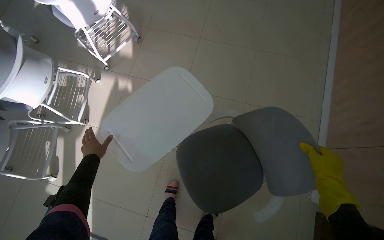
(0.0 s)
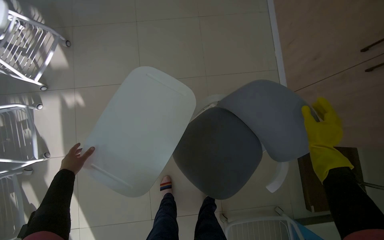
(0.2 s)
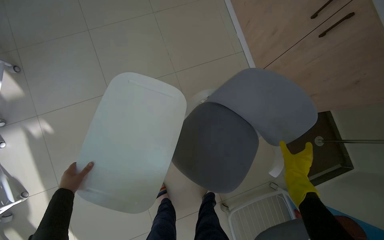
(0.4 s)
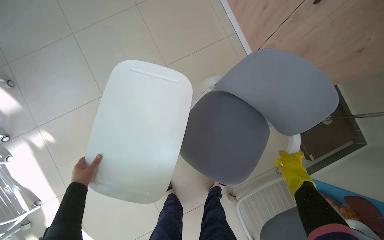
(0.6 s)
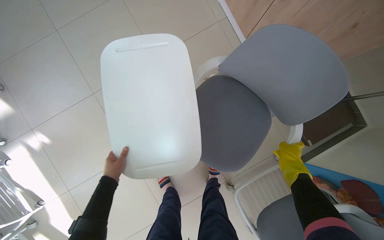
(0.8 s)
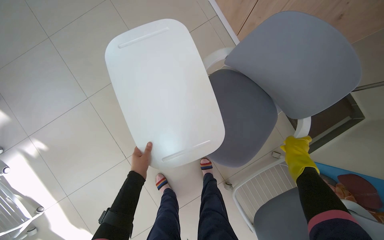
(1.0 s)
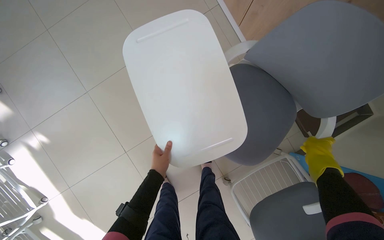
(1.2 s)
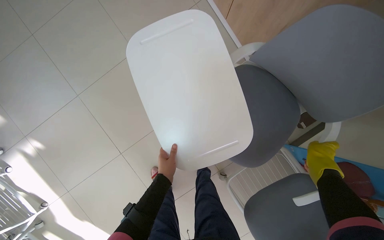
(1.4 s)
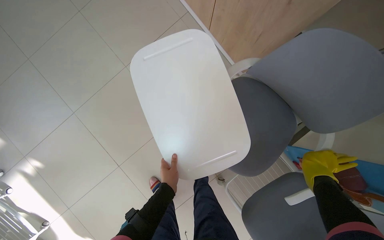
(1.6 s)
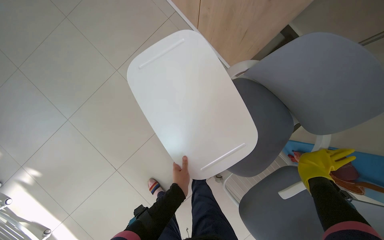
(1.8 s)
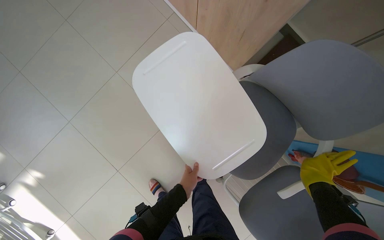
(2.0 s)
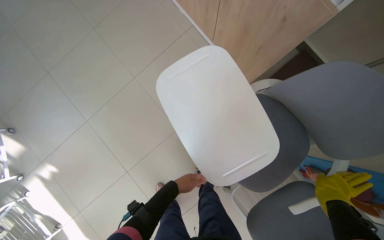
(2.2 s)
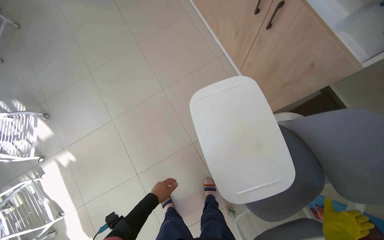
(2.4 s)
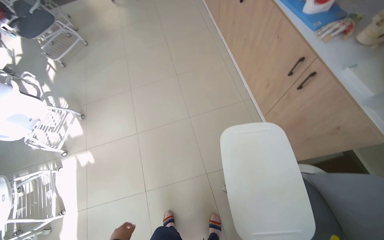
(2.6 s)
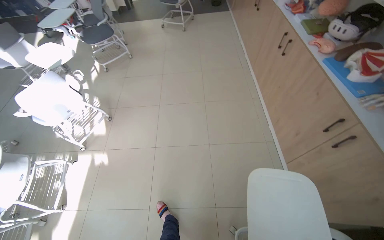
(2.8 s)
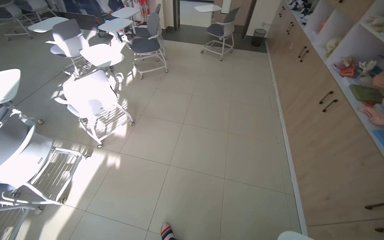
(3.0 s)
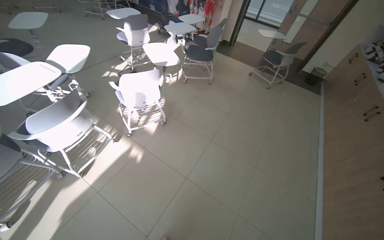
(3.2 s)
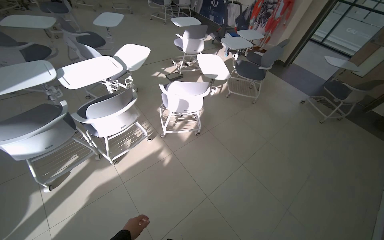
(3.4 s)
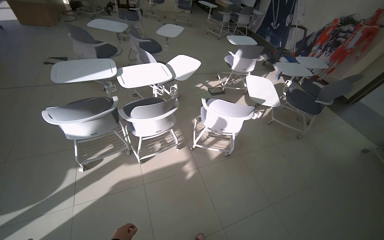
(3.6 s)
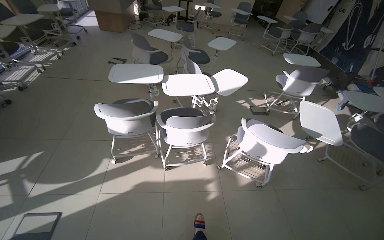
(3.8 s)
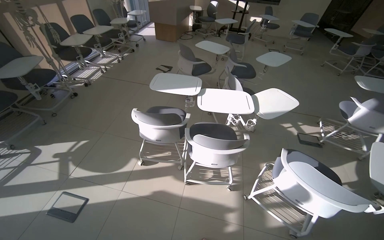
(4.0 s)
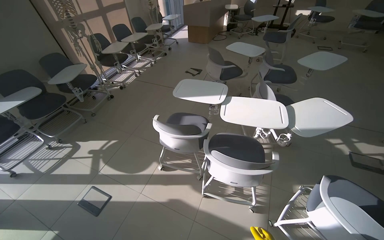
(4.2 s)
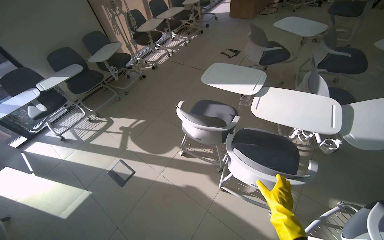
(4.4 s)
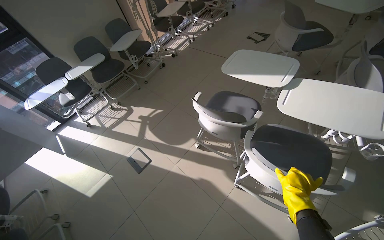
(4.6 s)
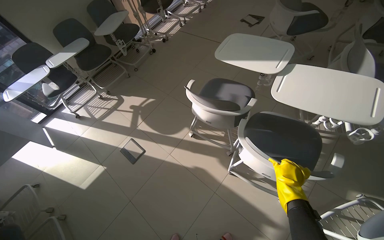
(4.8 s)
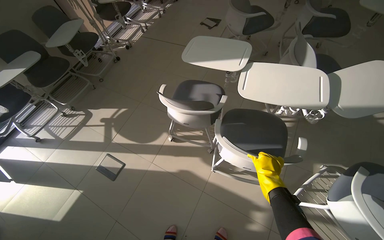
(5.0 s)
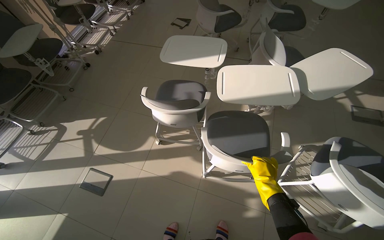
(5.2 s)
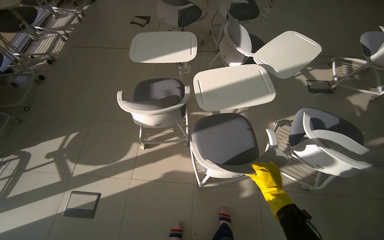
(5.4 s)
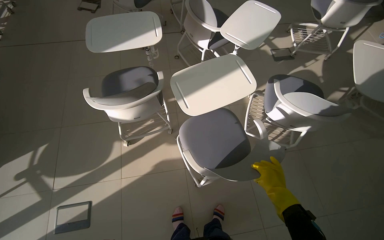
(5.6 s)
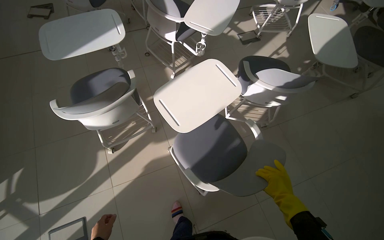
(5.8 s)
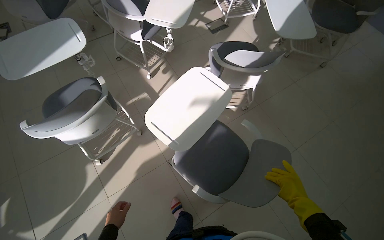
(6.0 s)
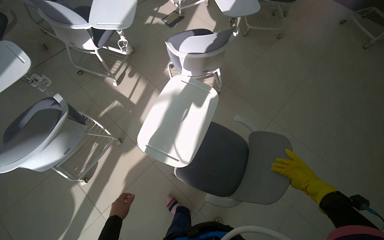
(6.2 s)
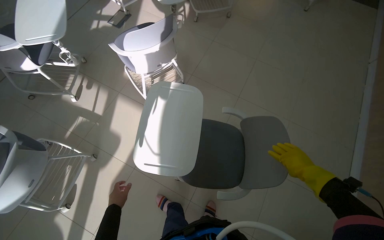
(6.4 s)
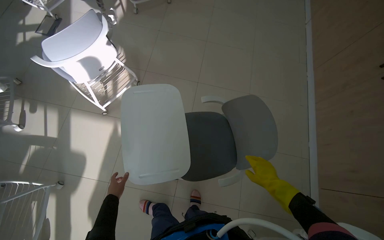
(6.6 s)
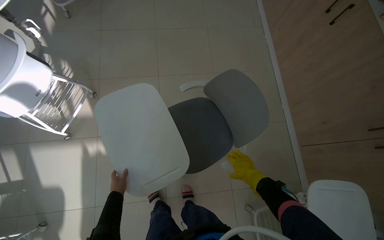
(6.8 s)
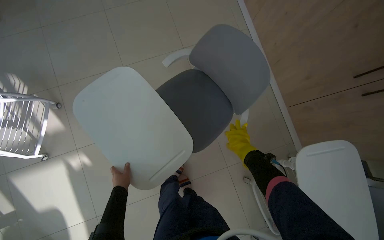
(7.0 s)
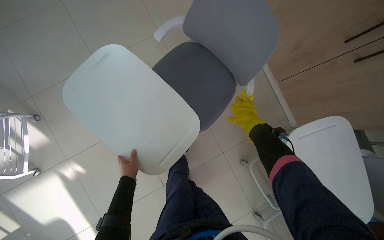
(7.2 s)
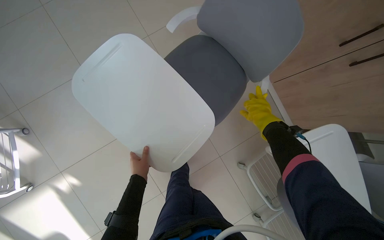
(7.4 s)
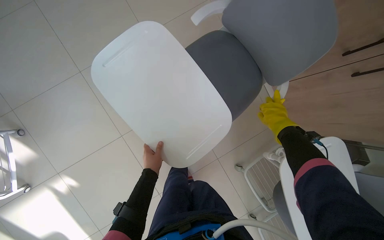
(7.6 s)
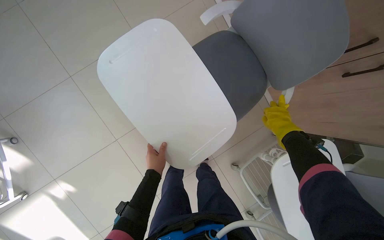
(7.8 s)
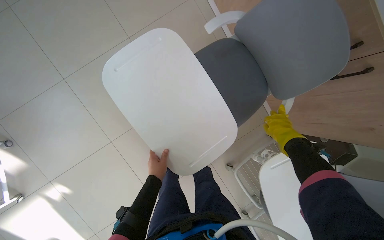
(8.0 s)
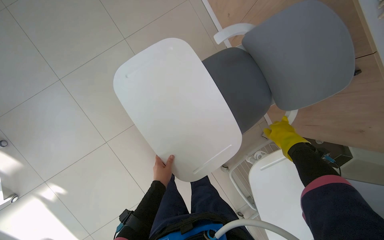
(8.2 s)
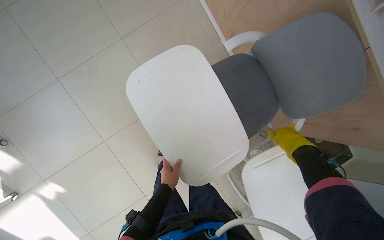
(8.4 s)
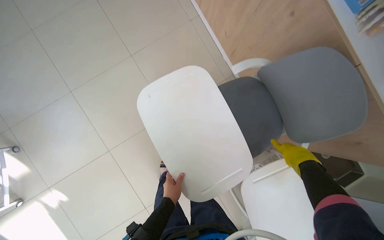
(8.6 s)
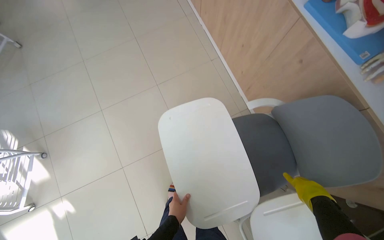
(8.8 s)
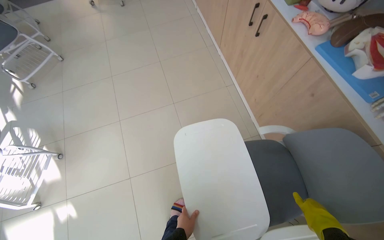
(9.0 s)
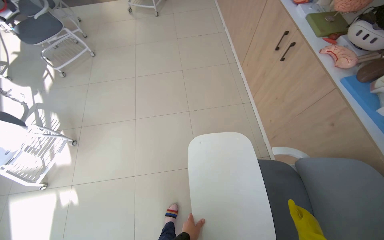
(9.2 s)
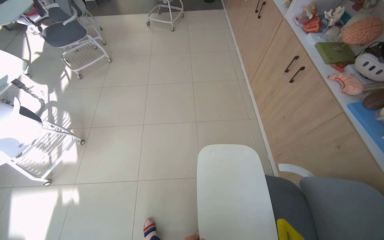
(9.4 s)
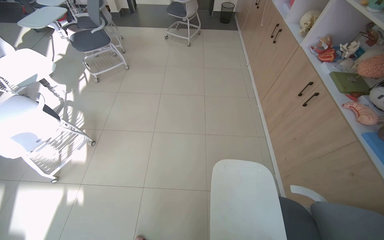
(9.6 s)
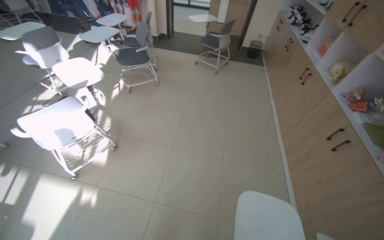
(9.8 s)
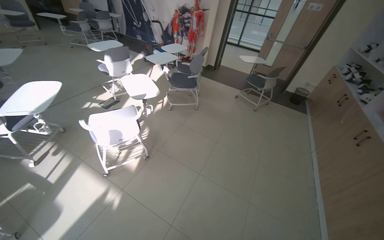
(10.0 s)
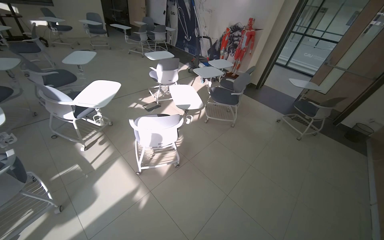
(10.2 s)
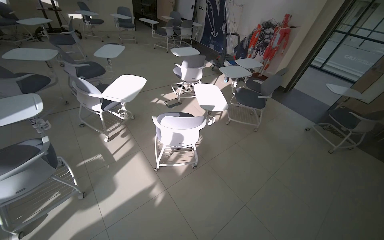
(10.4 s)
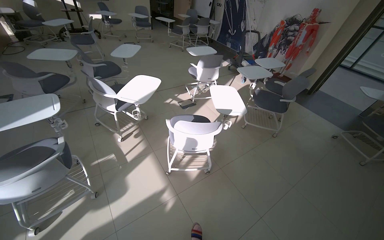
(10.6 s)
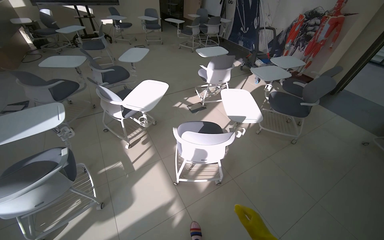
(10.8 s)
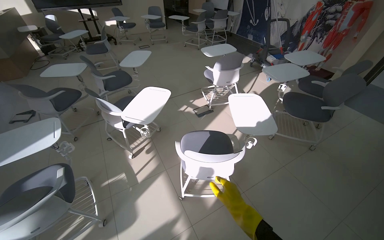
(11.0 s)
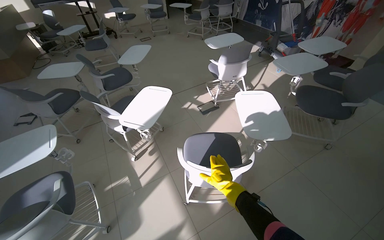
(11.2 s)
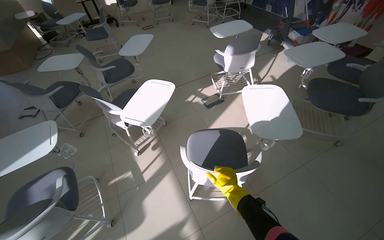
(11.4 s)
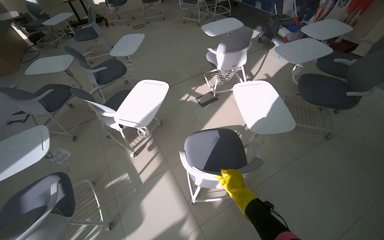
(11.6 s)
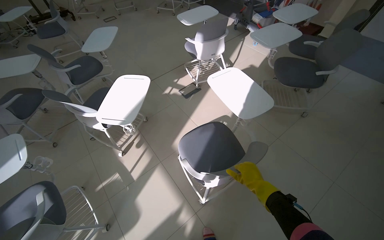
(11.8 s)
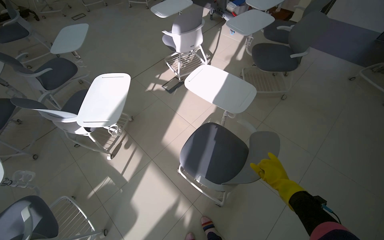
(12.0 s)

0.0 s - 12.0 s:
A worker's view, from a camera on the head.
Job: organizing items.
The whole recording: Organizing classroom furniture and items. The worker organizes the classroom by adjusting chairs, placing items on shelves, and repositioning a skeleton model.
0.0 s - 1.6 s: The wearer moves some 40 cm. The view tilts about 15 degrees downward. The scene turns some 55 degrees counterclockwise in the picture.
1.6 s - 3.0 s: The head travels roughly 60 cm. The wearer's head swings about 55 degrees to the left. The view tips upward by some 35 degrees.
3.0 s - 4.4 s: The wearer moves some 80 cm. The wearer looks roughly 110 degrees further to the left.
4.4 s - 6.0 s: The wearer looks about 70 degrees further to the right. The view tips downward by roughly 15 degrees.
6.0 s - 7.6 s: The camera is carried roughly 70 cm. The wearer's head swings approximately 85 degrees to the right. The view tips downward by some 15 degrees.
9.0 s - 10.4 s: The camera is carried roughly 80 cm. The head turns to the left by approximately 70 degrees. The wearer looks approximately 30 degrees further upward.
10.4 s - 12.0 s: The camera travels roughly 60 cm. The view tilts roughly 15 degrees downward.

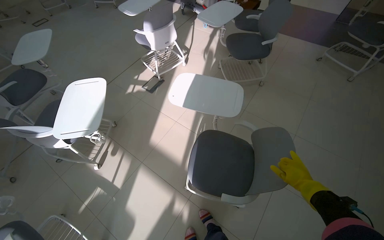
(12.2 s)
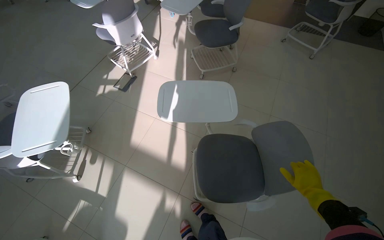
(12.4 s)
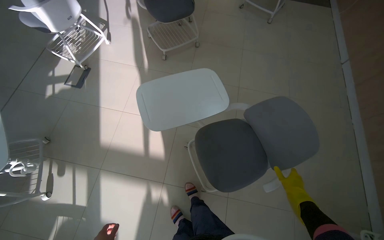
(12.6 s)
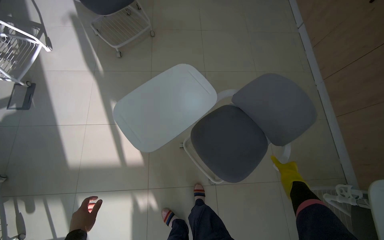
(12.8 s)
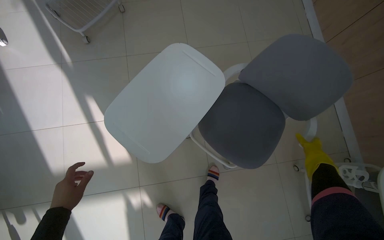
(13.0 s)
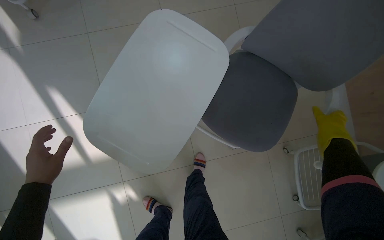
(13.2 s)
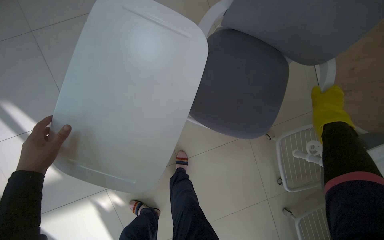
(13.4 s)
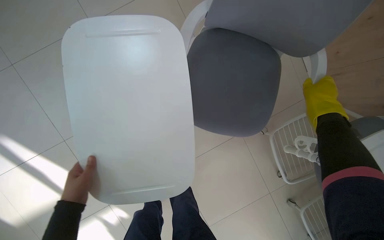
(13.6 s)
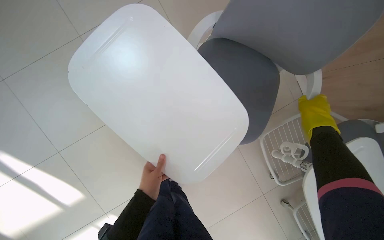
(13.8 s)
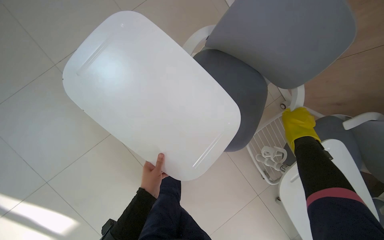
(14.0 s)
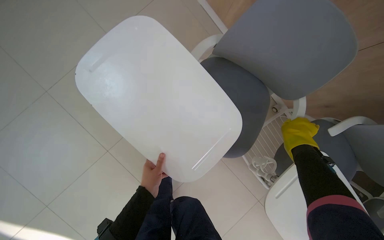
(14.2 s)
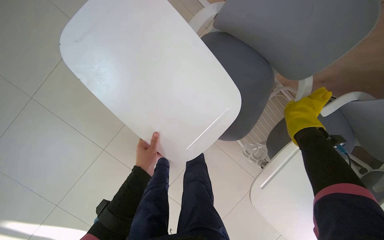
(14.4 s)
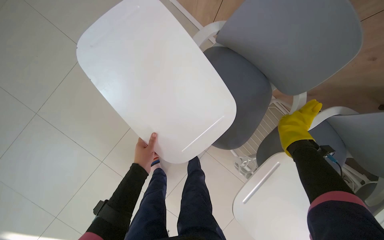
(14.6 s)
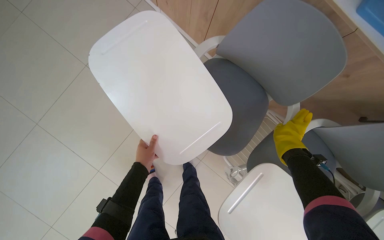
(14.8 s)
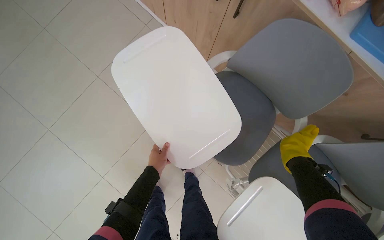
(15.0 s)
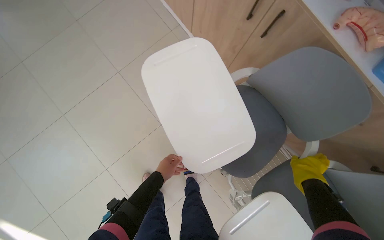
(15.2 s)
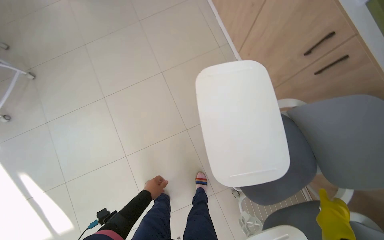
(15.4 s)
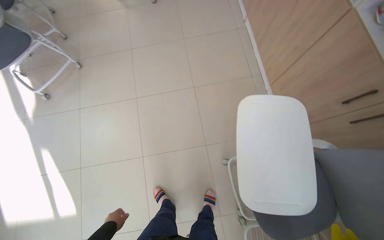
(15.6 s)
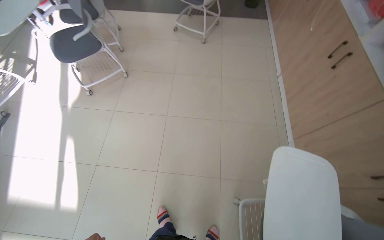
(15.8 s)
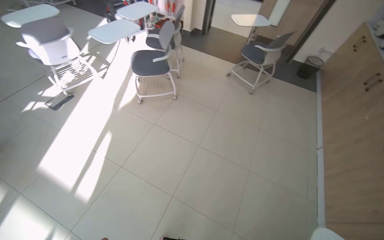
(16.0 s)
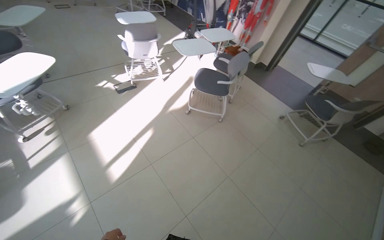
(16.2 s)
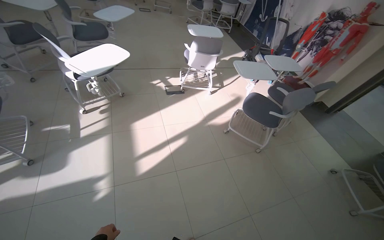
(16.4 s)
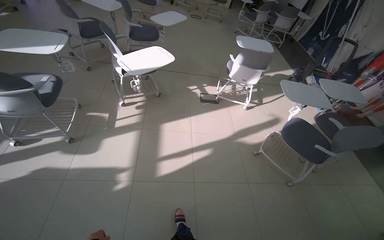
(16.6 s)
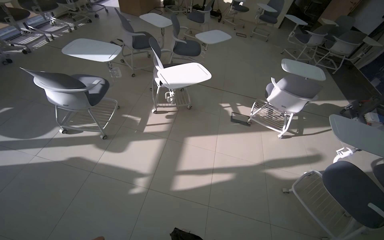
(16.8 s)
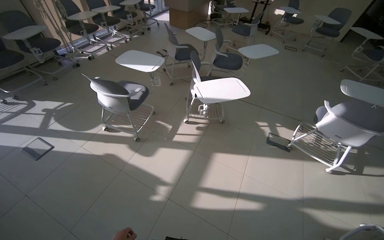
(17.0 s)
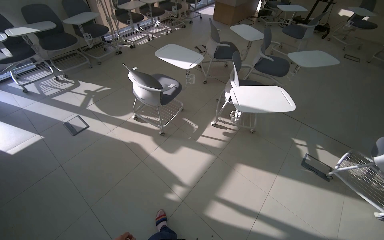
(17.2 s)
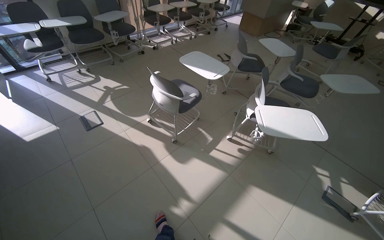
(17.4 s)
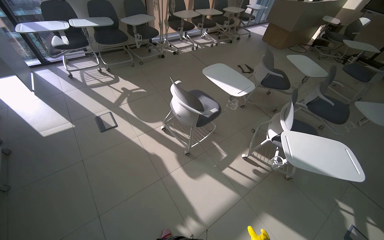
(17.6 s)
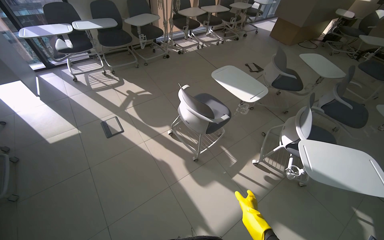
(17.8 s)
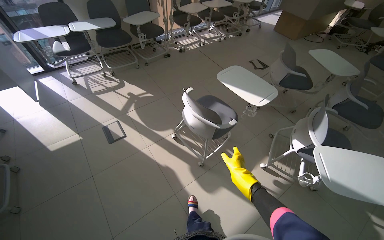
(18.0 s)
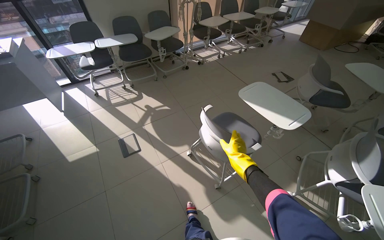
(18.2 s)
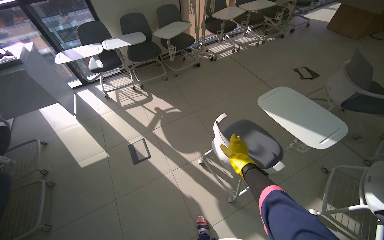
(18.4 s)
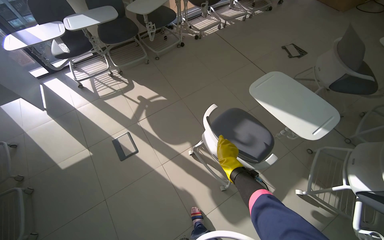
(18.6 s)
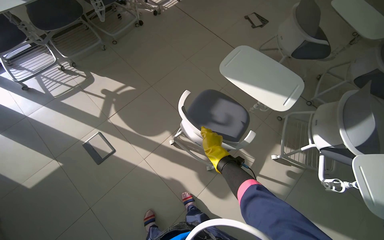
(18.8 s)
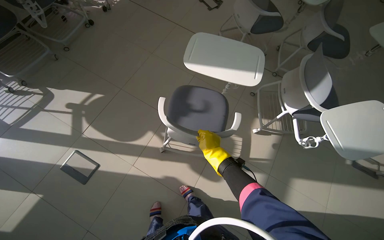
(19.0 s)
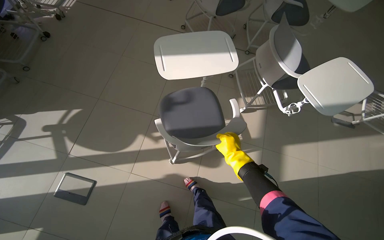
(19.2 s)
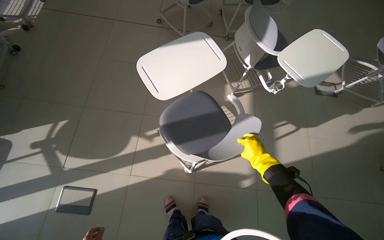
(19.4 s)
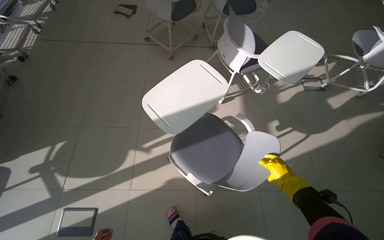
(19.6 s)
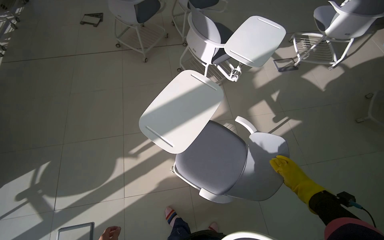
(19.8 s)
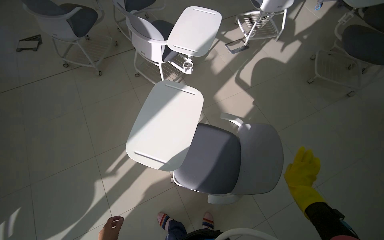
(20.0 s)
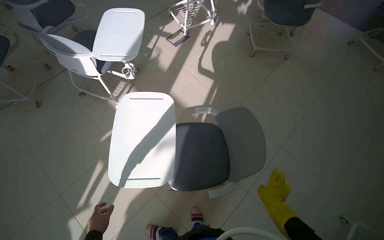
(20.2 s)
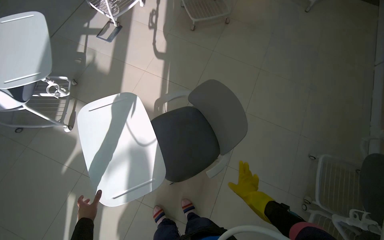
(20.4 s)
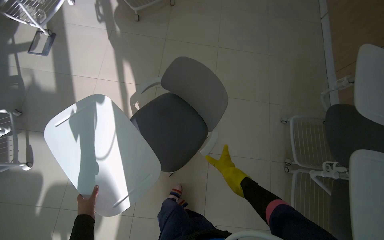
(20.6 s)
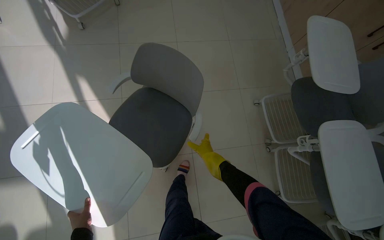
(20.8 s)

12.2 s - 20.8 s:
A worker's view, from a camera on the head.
Job: organizing items.
The whole recording: Organizing classroom furniture and items. The worker organizes the classroom by adjusting chairs, placing items on shelves, and repositioning a skeleton model.
12.2 s - 13.6 s: The head travels some 80 cm. The wearer's head swings about 60 degrees to the right. The wearer looks about 35 degrees further downward.
13.6 s - 15.0 s: The left hand shifts roughly 20 cm to the right and farther from the camera.
15.0 s - 16.6 s: The camera is carried roughly 1 m. The head turns to the left by about 135 degrees. The view tilts some 40 degrees upward.
16.6 s - 18.0 s: The head travels about 70 cm. The wearer looks approximately 55 degrees further to the left.
18.0 s - 19.4 s: The head travels approximately 50 cm. The head rotates roughly 50 degrees to the right. The view tips downward by some 20 degrees.
19.4 s - 20.8 s: The head travels approximately 90 cm. The wearer's head swings roughly 105 degrees to the right.
